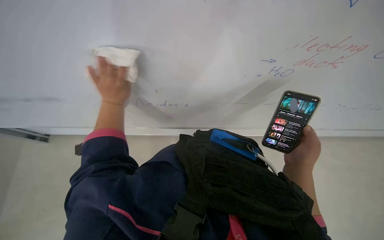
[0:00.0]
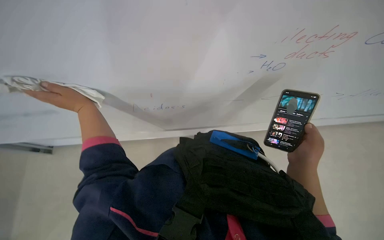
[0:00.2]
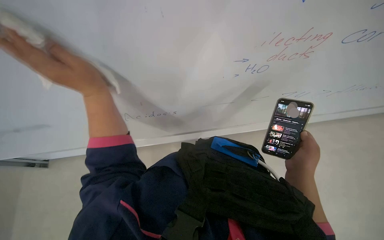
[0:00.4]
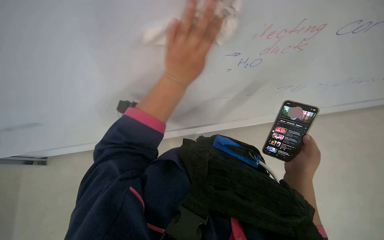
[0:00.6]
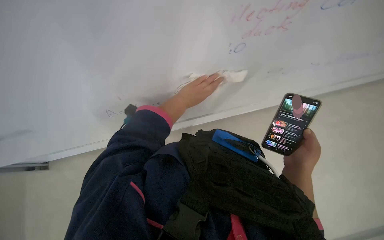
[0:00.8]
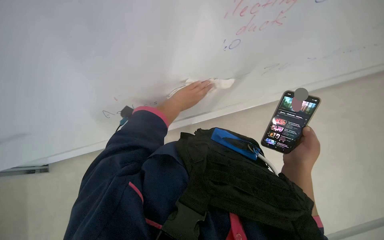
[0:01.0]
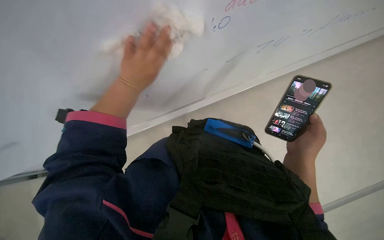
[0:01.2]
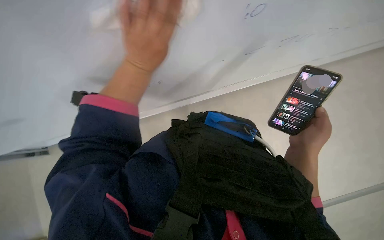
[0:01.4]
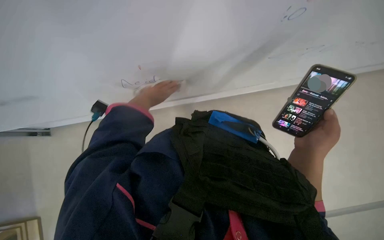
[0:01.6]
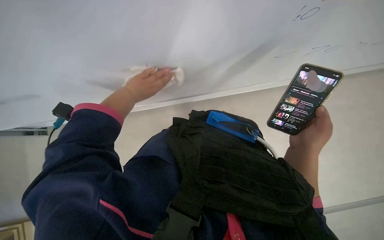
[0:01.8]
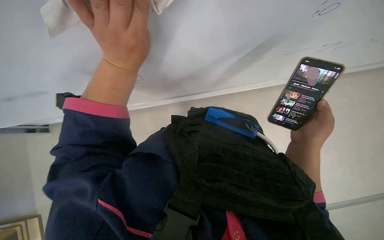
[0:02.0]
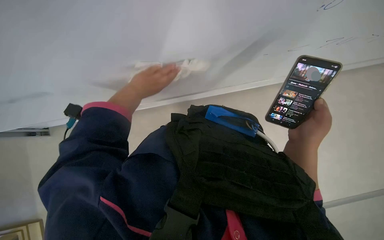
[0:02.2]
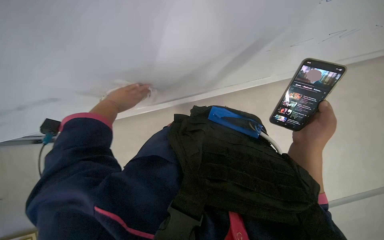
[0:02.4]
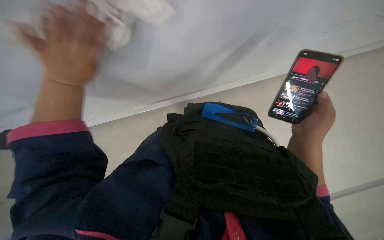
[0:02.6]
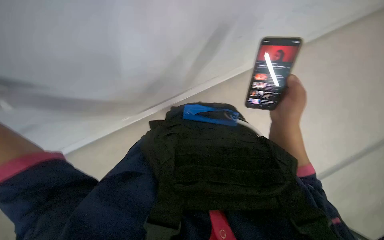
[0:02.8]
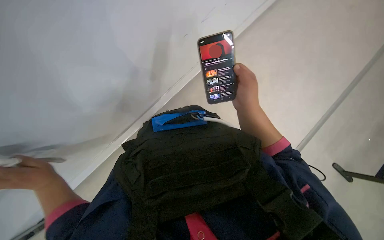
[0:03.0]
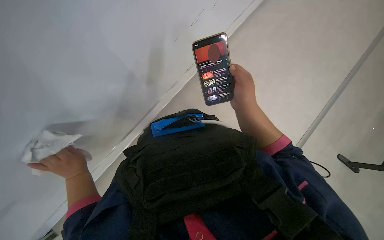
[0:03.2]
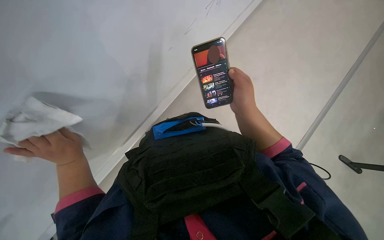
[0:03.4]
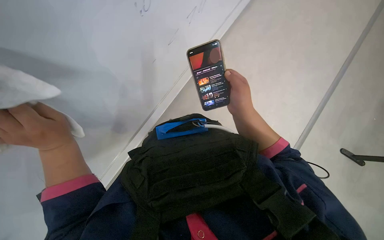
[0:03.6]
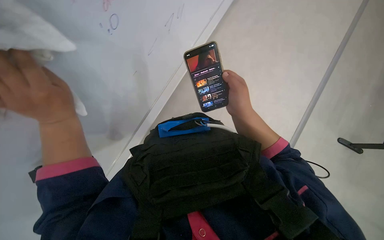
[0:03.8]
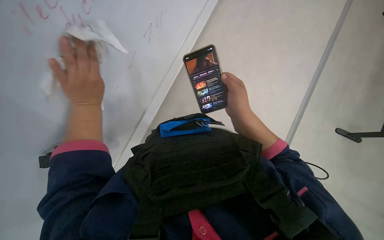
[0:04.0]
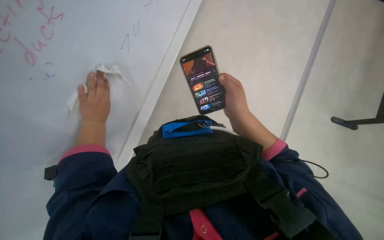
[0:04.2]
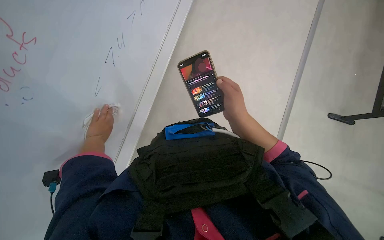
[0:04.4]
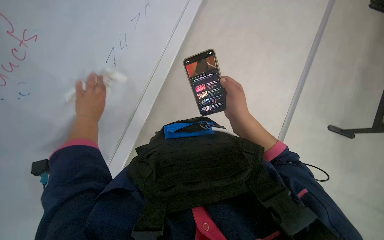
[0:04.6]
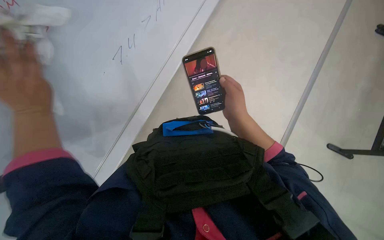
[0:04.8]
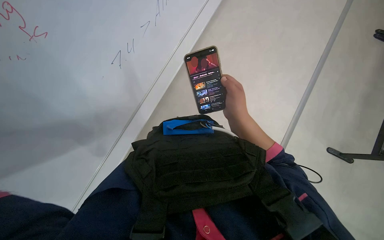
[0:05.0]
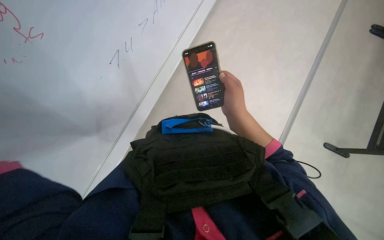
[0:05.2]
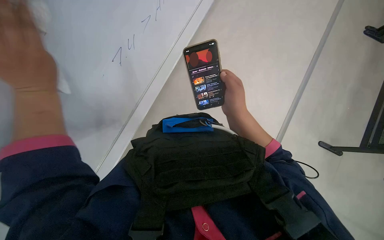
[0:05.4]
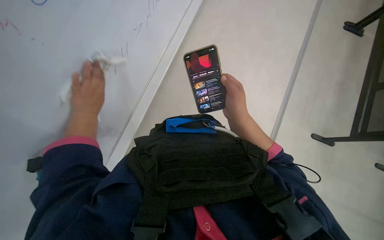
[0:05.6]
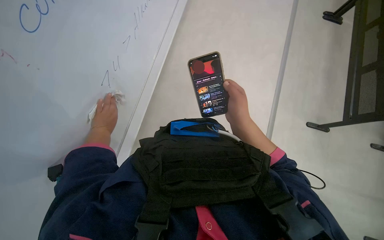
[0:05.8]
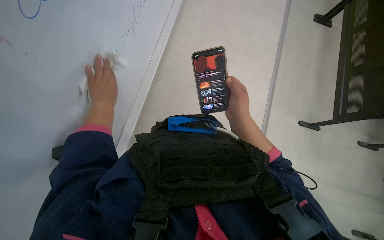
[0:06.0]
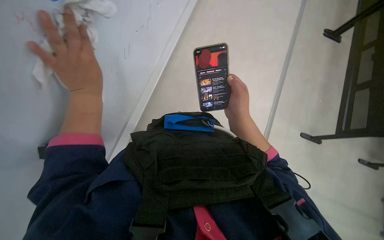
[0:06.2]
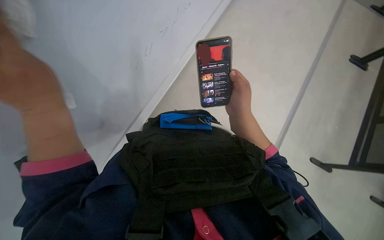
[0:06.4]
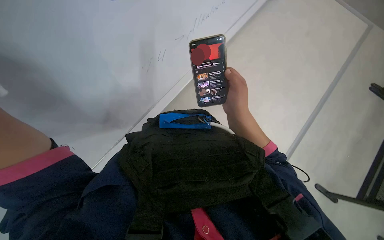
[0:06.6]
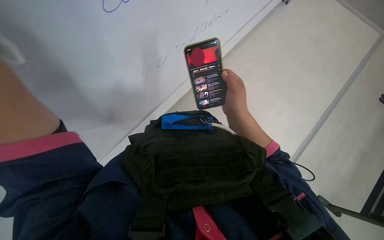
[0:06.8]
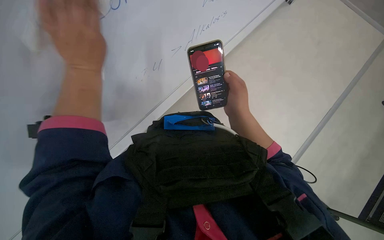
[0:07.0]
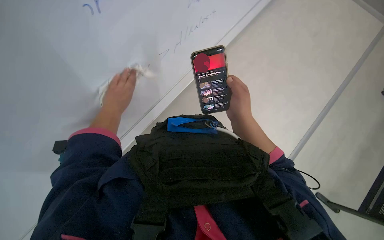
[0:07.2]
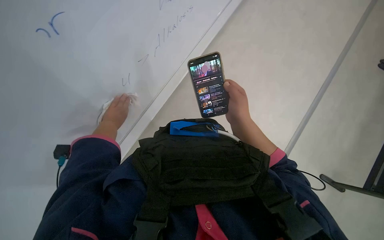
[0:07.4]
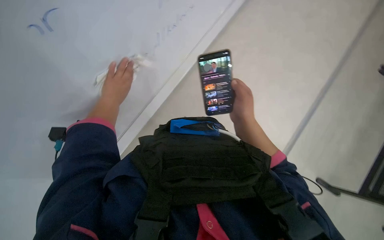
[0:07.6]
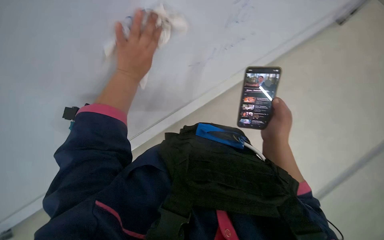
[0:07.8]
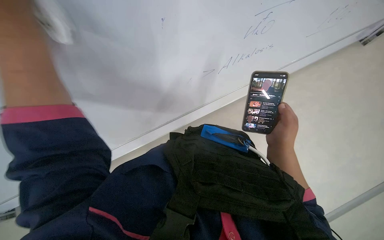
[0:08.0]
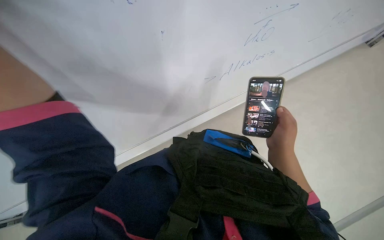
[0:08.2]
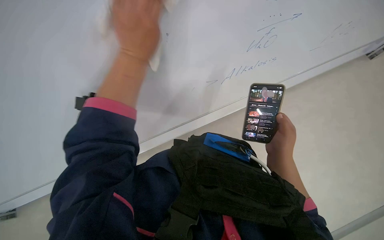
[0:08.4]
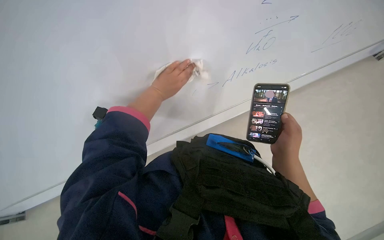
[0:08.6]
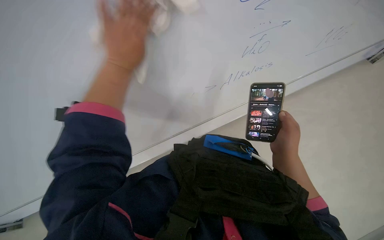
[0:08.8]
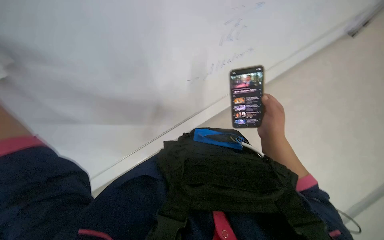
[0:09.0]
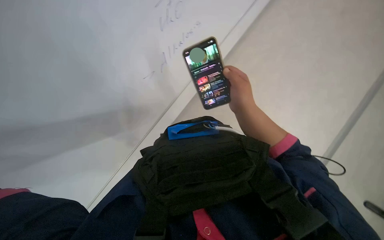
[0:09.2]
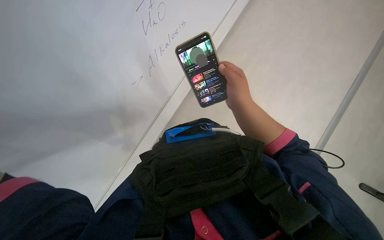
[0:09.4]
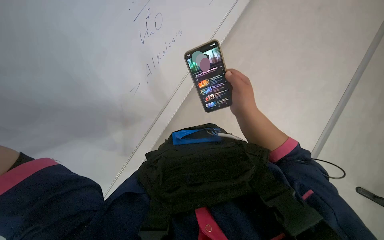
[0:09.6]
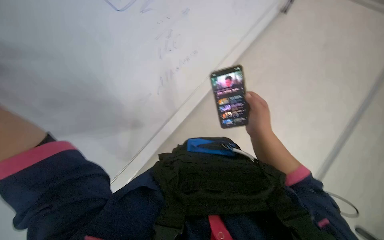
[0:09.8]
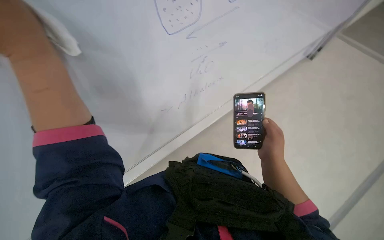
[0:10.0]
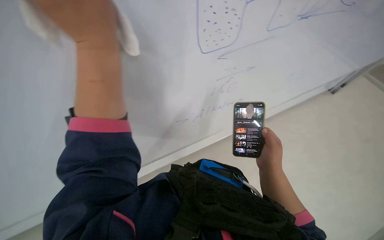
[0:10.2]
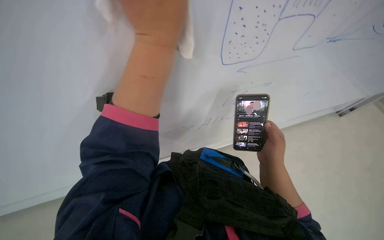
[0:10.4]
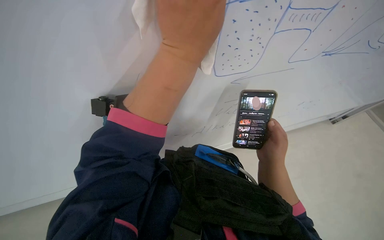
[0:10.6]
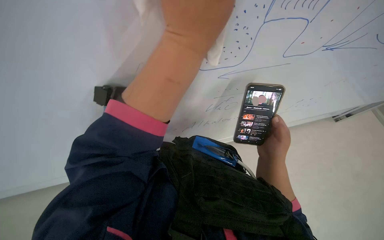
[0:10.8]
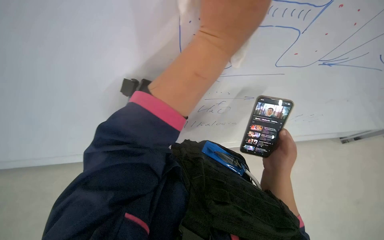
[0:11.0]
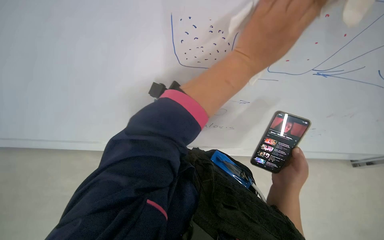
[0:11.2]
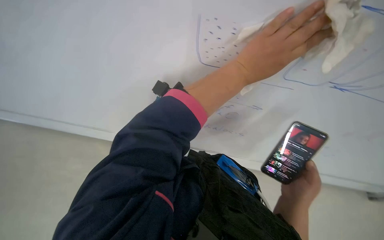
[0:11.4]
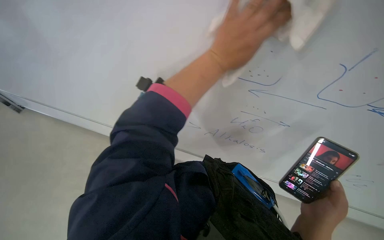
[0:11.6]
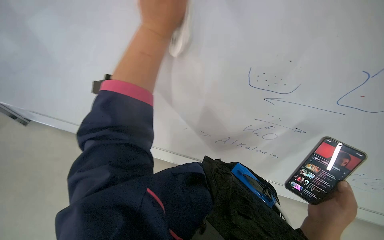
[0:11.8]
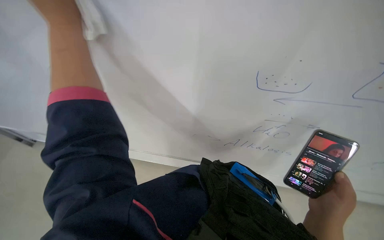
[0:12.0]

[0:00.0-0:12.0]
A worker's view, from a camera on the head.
Job: wiping surfaces.
The whole recording: Wiping surfaces in lecture hall. The worker wipes various surfaces in the lecture hall with a cloth.
0:00.0 to 0:01.6: The wearer looks approximately 15 degrees further downward. The left hand moves left and right over about 30 cm, changing direction 2 times.
0:01.6 to 0:03.0: Everything in view rotates roughly 35 degrees counterclockwise.
0:09.0 to 0:10.4: The view tilts approximately 15 degrees upward.
0:10.4 to 0:12.0: The wearer's head swings some 25 degrees to the left. The view tips upward by roughly 15 degrees. The left hand is displaced to the left by approximately 30 cm.

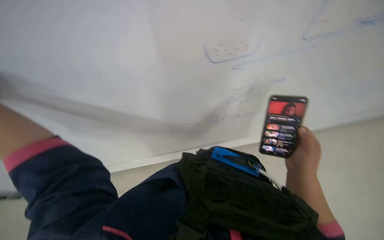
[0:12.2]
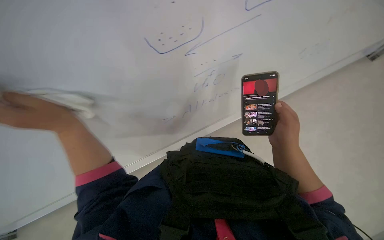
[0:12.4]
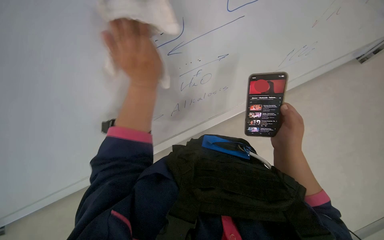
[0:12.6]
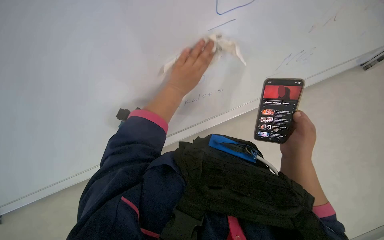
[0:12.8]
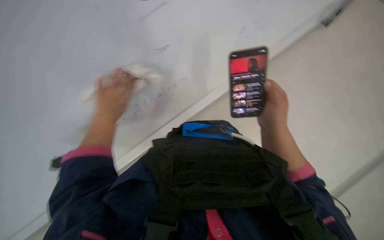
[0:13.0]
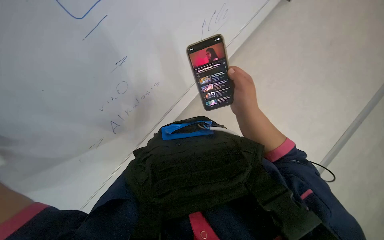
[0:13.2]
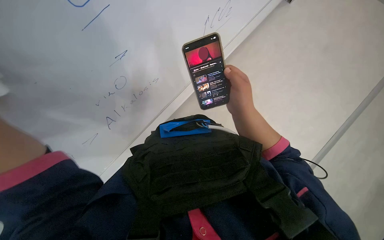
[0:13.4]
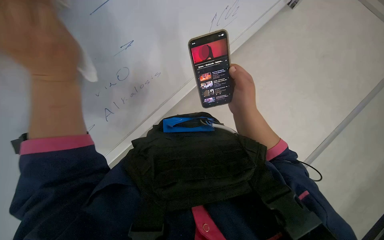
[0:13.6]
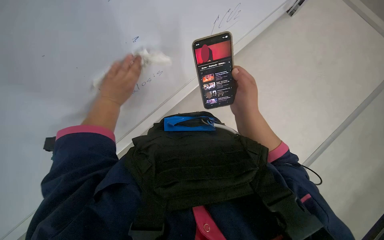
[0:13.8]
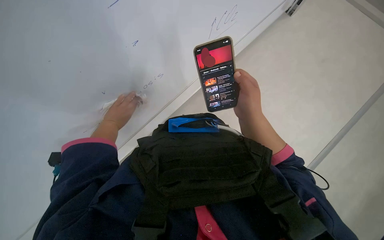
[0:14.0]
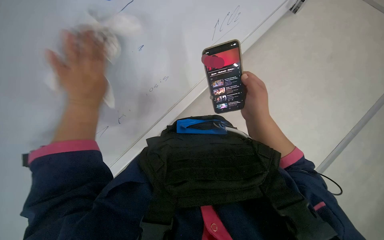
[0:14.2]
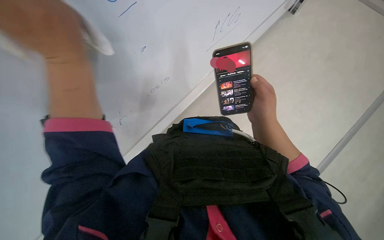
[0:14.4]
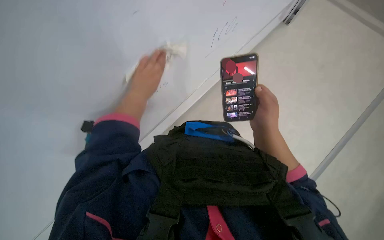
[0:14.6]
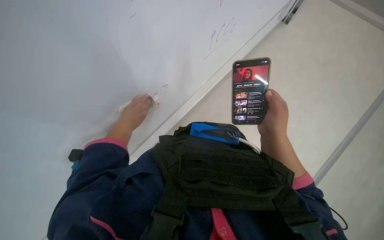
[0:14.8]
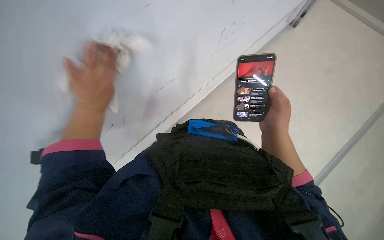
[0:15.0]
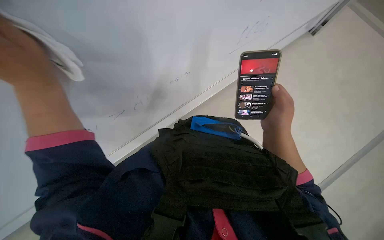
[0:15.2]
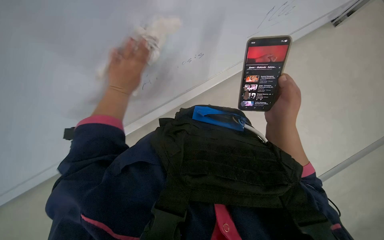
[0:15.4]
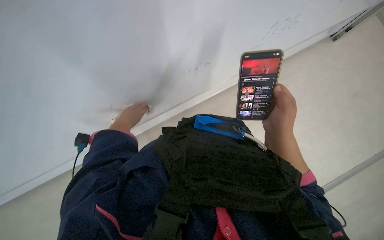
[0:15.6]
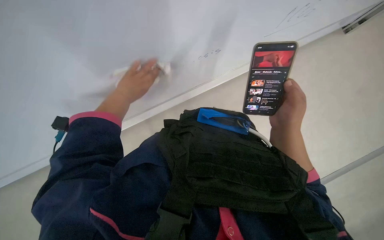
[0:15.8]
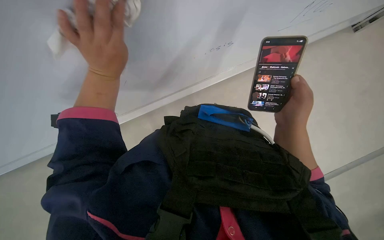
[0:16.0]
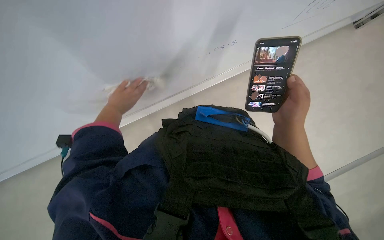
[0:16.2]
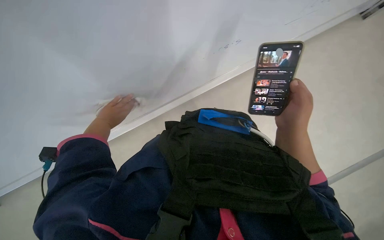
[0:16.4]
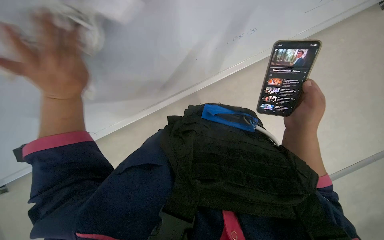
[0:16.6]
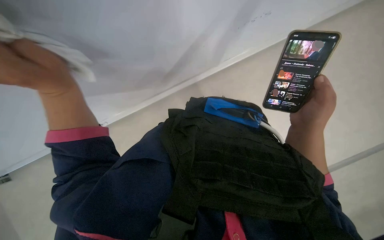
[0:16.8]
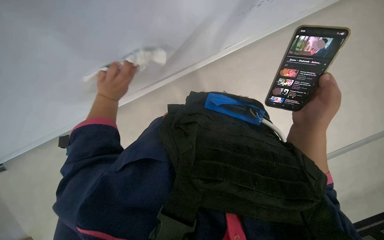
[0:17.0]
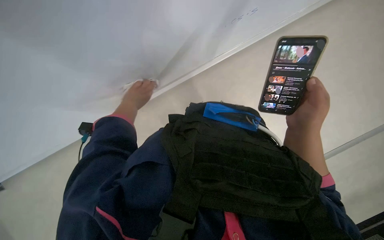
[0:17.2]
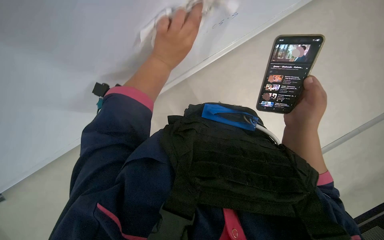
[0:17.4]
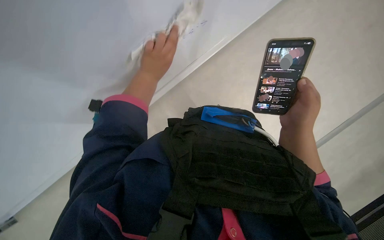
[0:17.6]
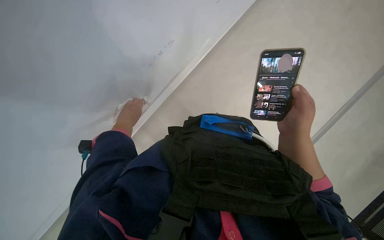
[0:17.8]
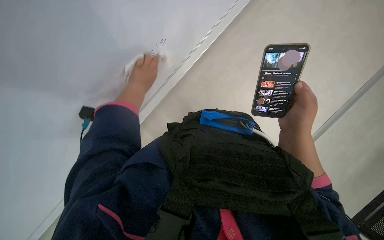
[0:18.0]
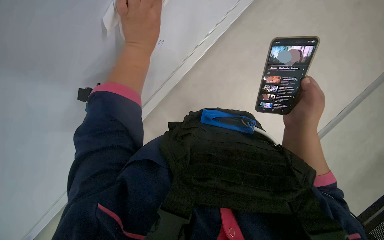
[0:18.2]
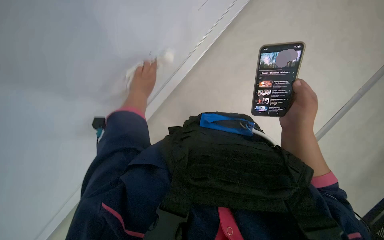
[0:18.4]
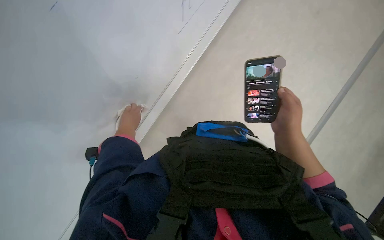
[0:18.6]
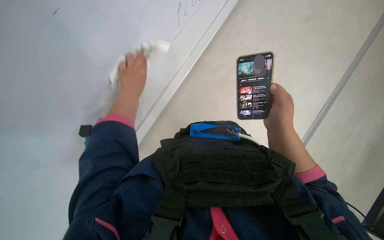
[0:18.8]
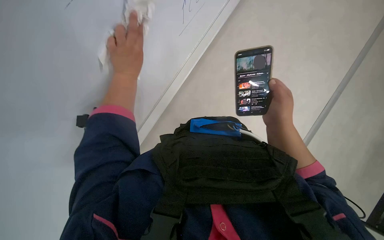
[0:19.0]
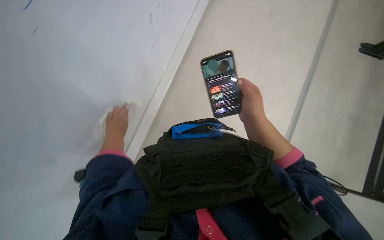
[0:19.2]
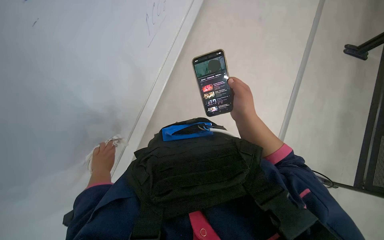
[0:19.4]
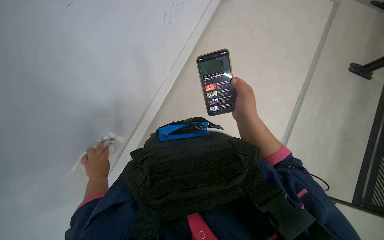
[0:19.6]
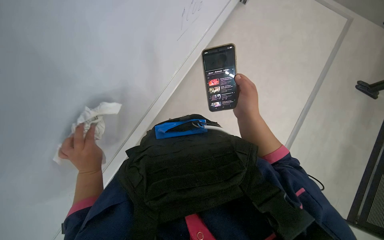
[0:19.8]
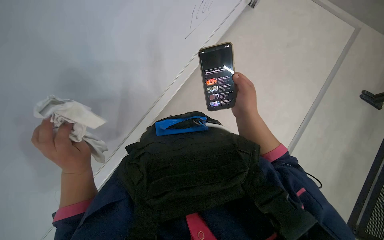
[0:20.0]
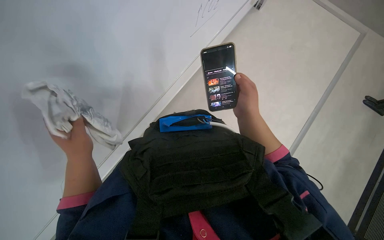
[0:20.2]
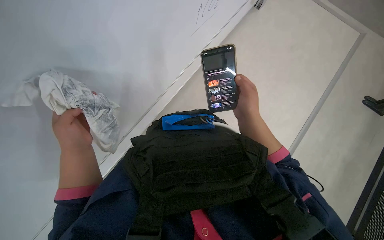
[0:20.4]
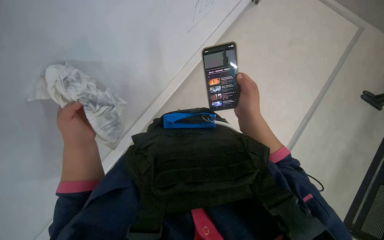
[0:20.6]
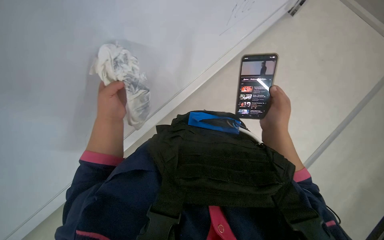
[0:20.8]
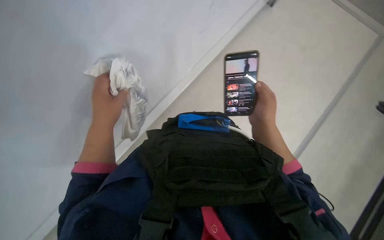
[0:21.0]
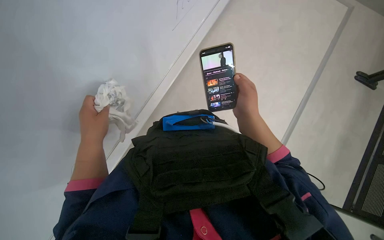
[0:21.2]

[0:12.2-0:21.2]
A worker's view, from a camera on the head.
Job: wiping surfaces.
The whole recording: Wiping surfaces in lecture hall. The worker wipes various surfaces in the lecture hall with a cloth.
0:12.2 to 0:13.8: The head rotates roughly 25 degrees to the right. The view tilts roughly 15 degrees downward.
0:13.8 to 0:15.2: The left hand goes nearer and farther, approximately 25 cm each way, reversing 2 times.
0:15.2 to 0:16.6: The left hand swings nearer and farther, some 25 cm each way, with 3 reversals.
0:16.6 to 0:18.2: The left hand swings left and right, roughly 25 cm each way, with 2 reversals.
0:18.2 to 0:19.8: The head turns to the right by approximately 25 degrees. The left hand goes up and down the picture, some 40 cm each way, reversing 2 times.
0:19.8 to 0:21.2: The left hand moves nearer to the camera, some 10 cm.
